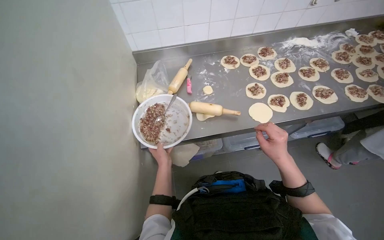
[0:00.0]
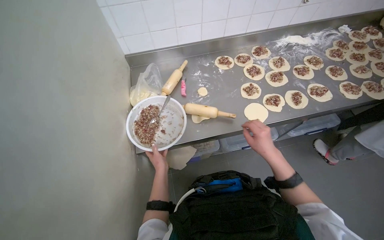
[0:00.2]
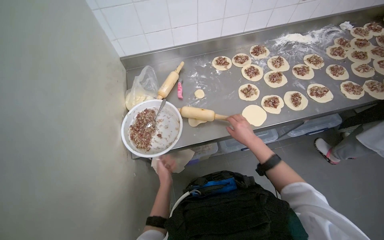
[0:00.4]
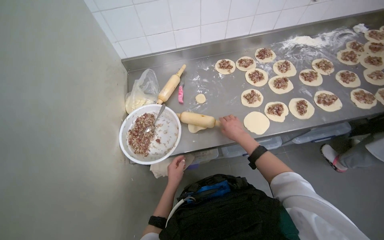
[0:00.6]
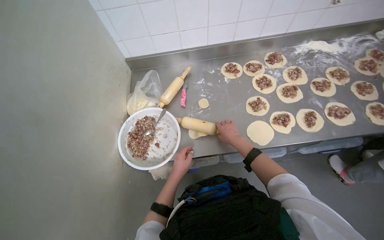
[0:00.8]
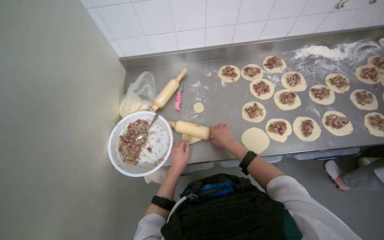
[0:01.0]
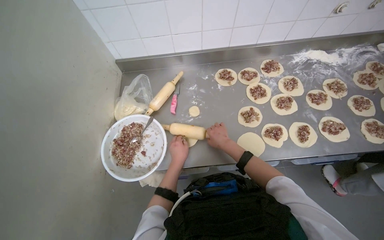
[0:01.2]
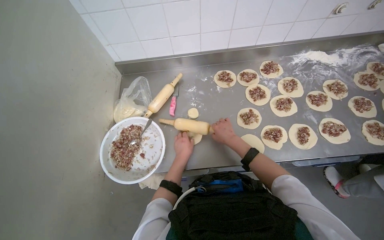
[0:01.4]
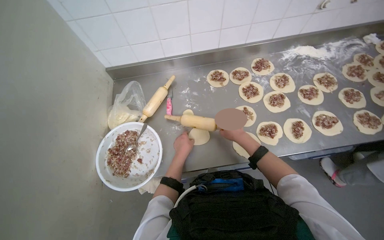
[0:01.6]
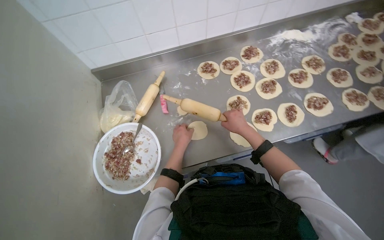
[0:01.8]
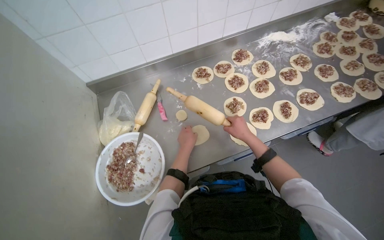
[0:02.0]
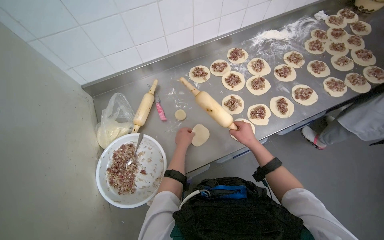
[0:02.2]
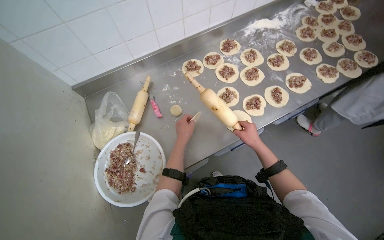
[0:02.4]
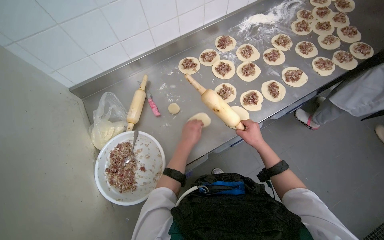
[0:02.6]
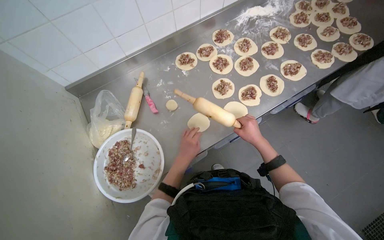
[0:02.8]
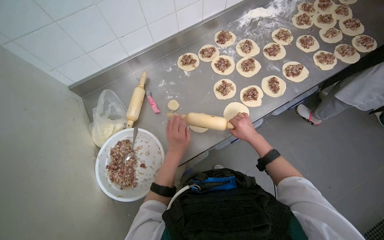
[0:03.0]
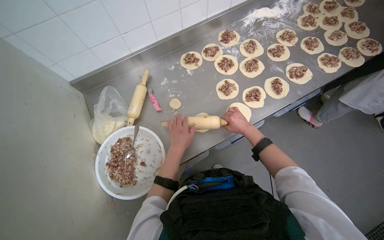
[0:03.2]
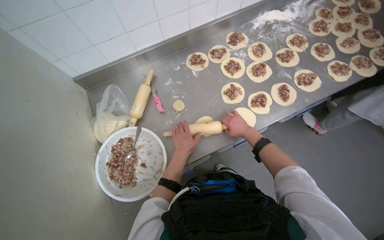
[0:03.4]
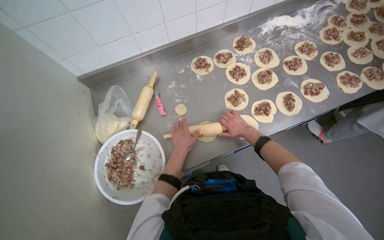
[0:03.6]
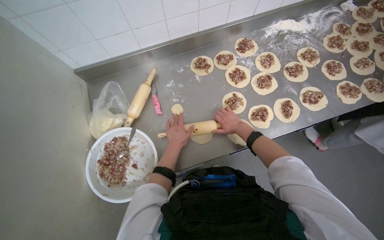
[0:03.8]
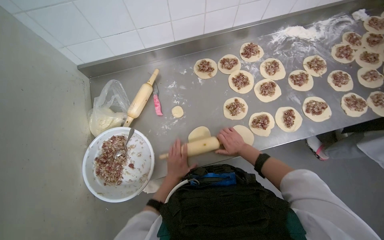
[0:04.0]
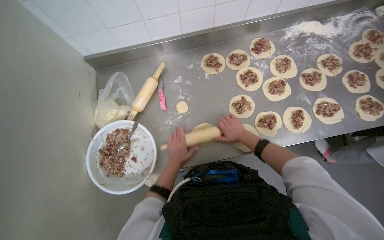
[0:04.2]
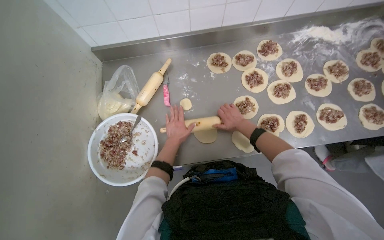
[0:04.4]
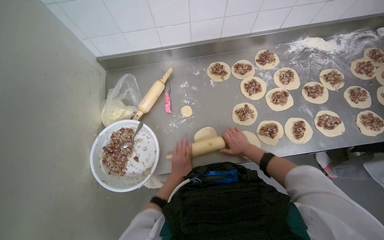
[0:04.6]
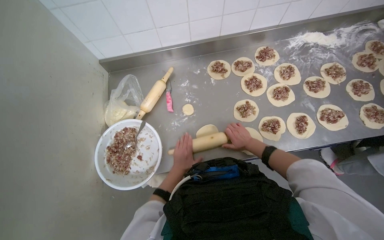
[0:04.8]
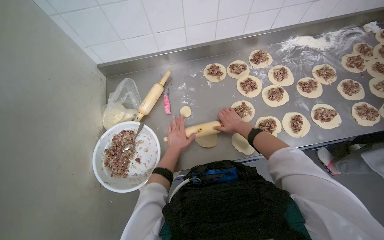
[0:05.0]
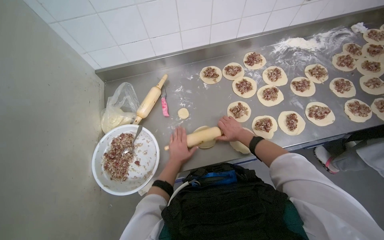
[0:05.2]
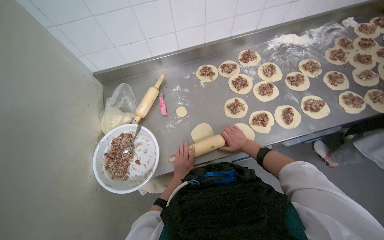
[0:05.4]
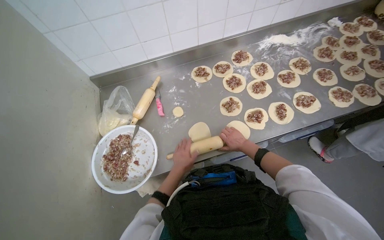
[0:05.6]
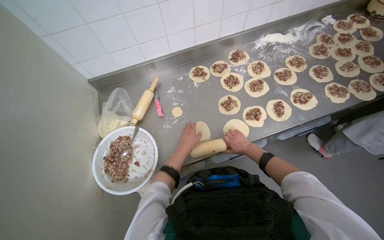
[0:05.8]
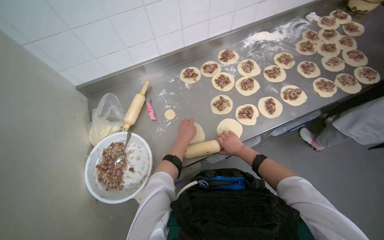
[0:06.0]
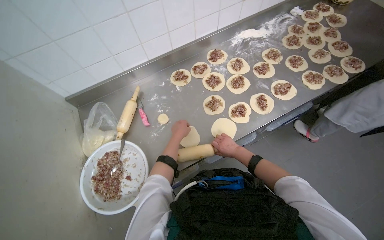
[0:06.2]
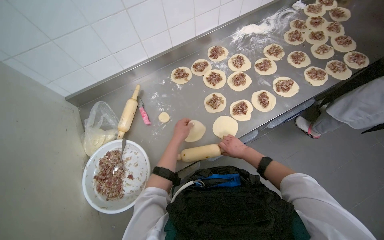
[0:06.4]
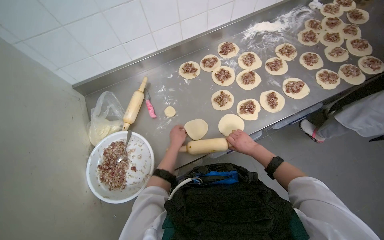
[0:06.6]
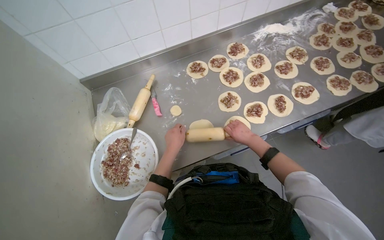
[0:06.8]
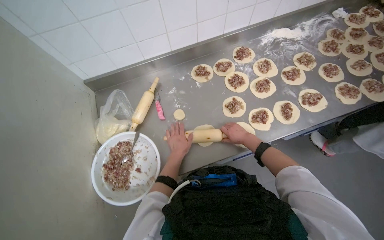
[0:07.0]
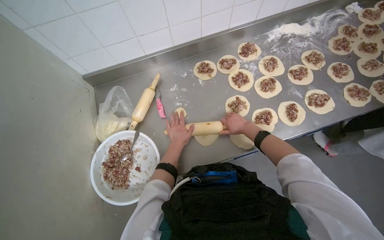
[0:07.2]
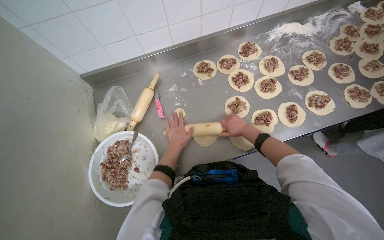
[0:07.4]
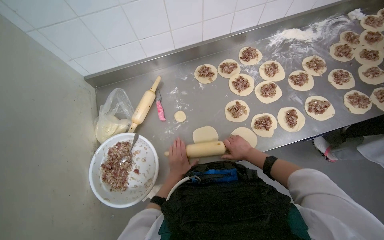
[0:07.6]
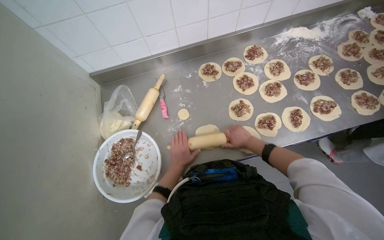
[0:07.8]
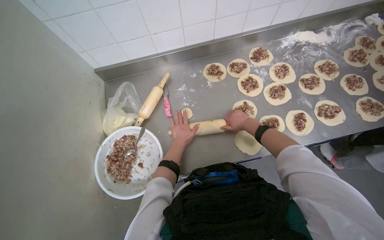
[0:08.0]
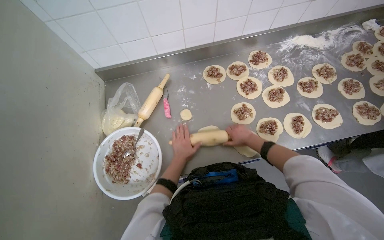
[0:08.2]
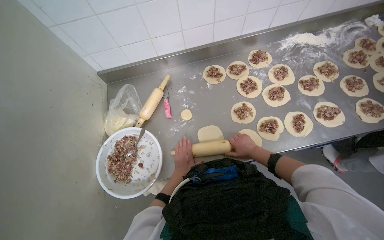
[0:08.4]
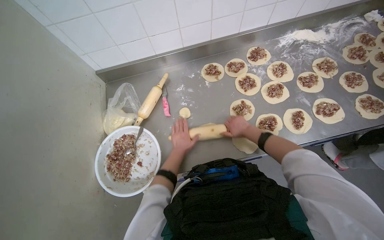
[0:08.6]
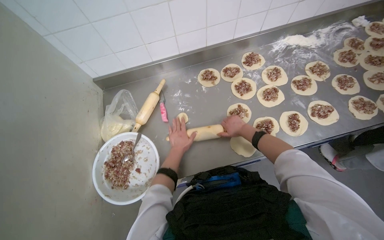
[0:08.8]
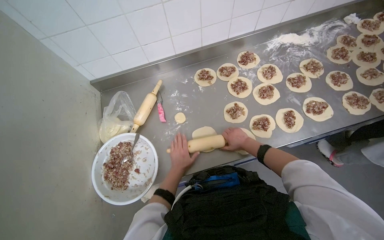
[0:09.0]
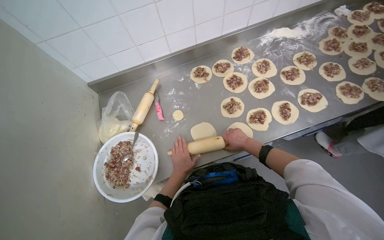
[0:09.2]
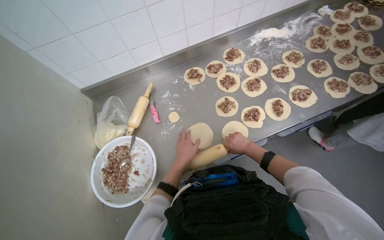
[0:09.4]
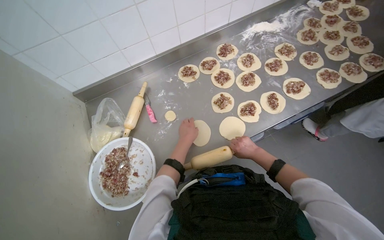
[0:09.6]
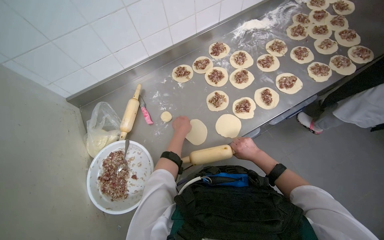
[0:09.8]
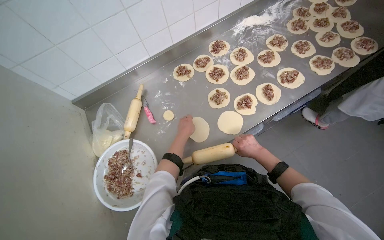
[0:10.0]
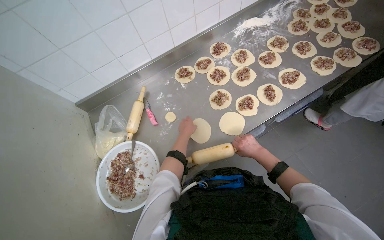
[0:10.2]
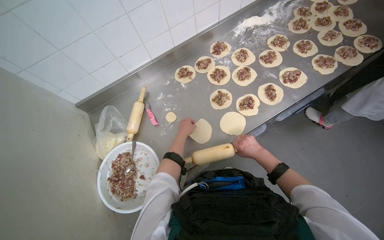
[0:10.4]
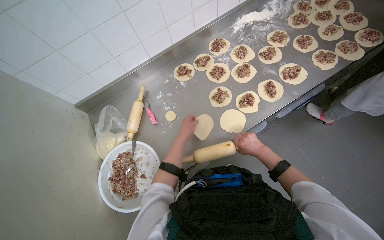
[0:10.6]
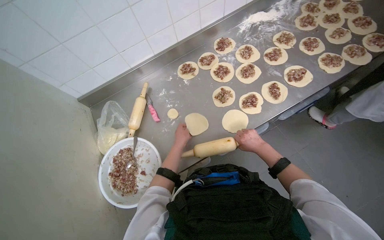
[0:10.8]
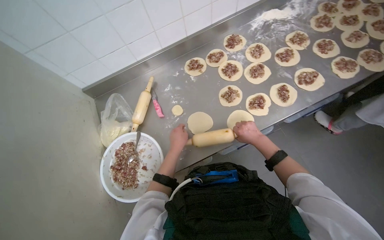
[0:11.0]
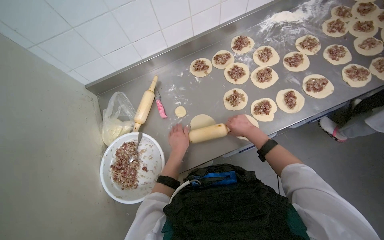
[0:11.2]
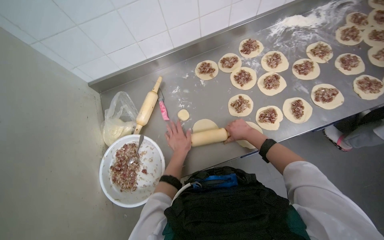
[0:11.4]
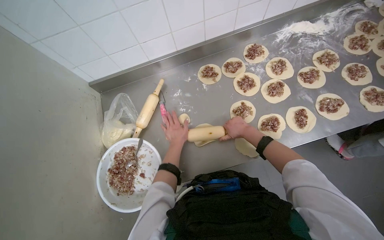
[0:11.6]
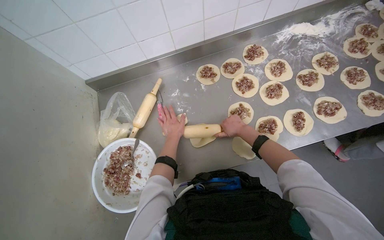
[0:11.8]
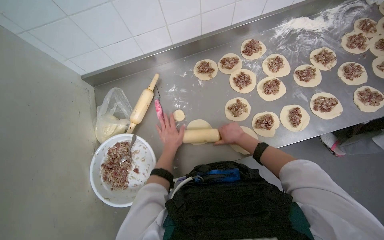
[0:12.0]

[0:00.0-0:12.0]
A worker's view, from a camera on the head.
Job: preparing food.
The whole recording: Rolling dough pieces with rolling pin. The worker uses a rolling pin to flatten small pieces of dough on the metal table.
0:00.0 to 0:01.6: The left hand heads to the right, covering approximately 20 cm, while the right hand moves farther from the camera, about 25 cm.
0:01.6 to 0:03.0: The left hand moves nearer to the camera, roughly 10 cm.
0:03.0 to 0:04.4: Both hands move farther from the camera, roughly 15 cm.
0:04.4 to 0:06.0: The left hand swings up and down the picture, approximately 15 cm each way, with 3 reversals; the right hand goes up and down the picture, roughly 10 cm each way, reversing 2 times.
0:06.0 to 0:07.6: The left hand heads down the picture, covering approximately 10 cm. The right hand reaches approximately 15 cm up the picture, then returns.
0:07.6 to 0:09.0: The right hand goes up and down the picture, some 10 cm each way, reversing 3 times.
0:09.0 to 0:10.4: The left hand travels up the picture by roughly 15 cm; the right hand moves nearer to the camera, some 10 cm.
0:10.4 to 0:12.0: The right hand moves up the picture, approximately 15 cm.

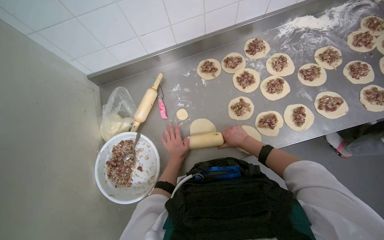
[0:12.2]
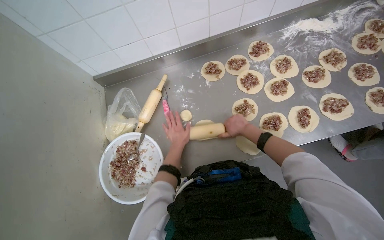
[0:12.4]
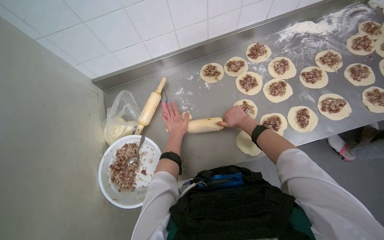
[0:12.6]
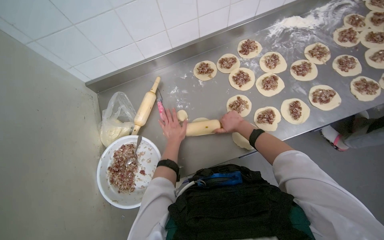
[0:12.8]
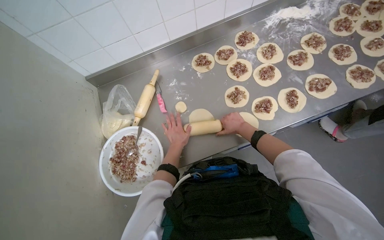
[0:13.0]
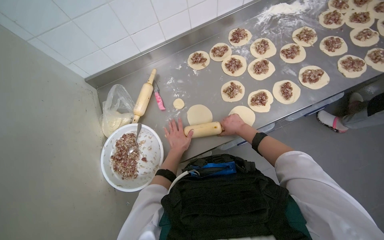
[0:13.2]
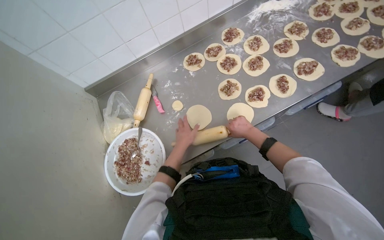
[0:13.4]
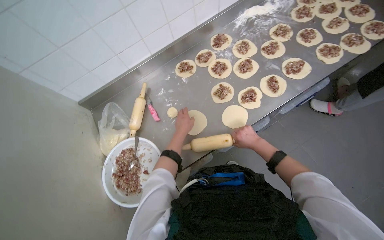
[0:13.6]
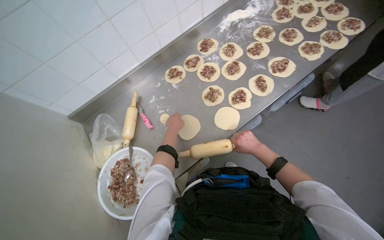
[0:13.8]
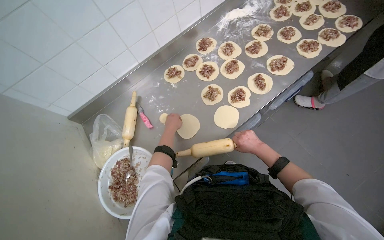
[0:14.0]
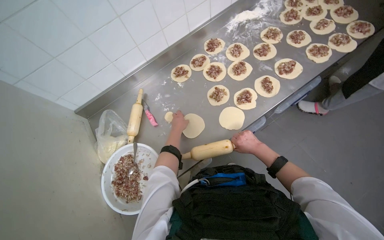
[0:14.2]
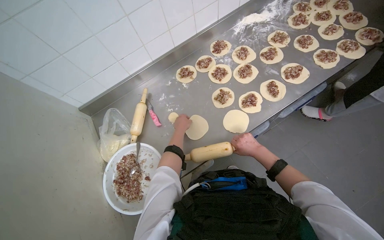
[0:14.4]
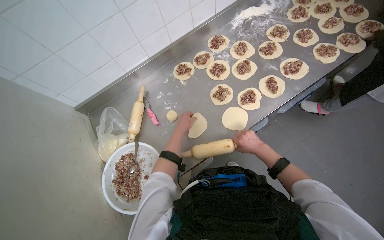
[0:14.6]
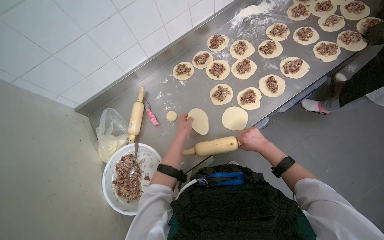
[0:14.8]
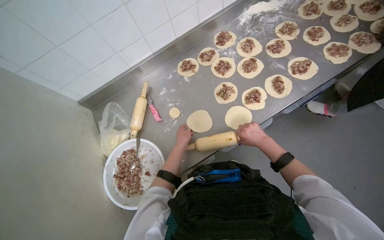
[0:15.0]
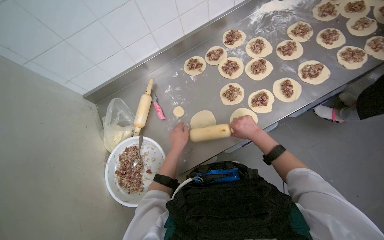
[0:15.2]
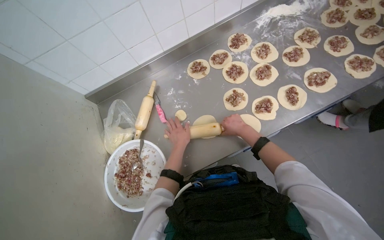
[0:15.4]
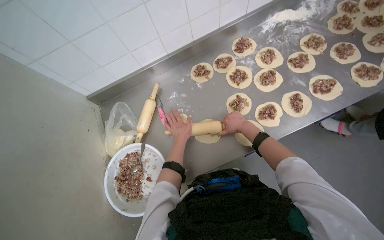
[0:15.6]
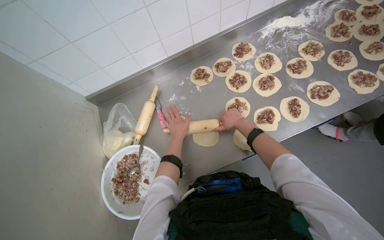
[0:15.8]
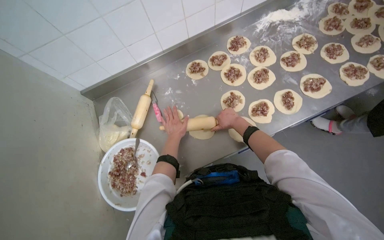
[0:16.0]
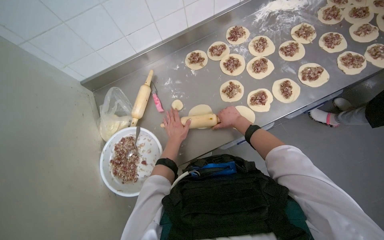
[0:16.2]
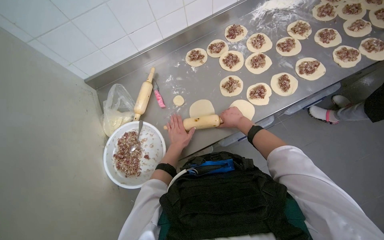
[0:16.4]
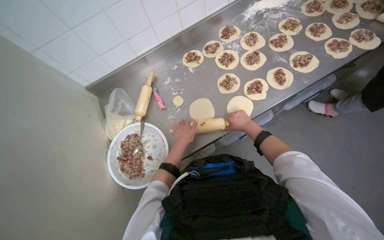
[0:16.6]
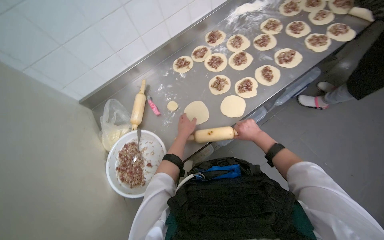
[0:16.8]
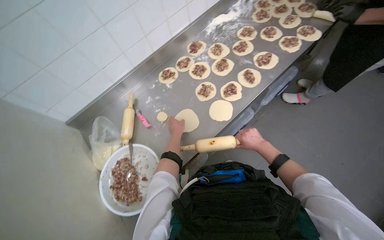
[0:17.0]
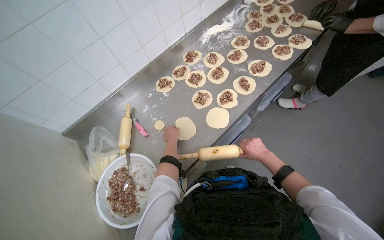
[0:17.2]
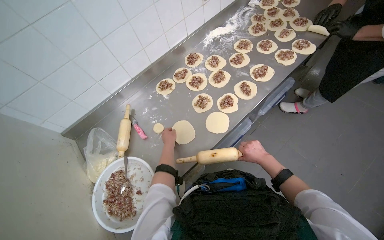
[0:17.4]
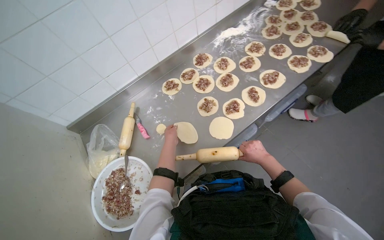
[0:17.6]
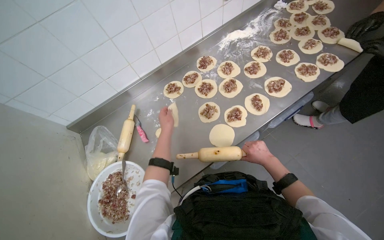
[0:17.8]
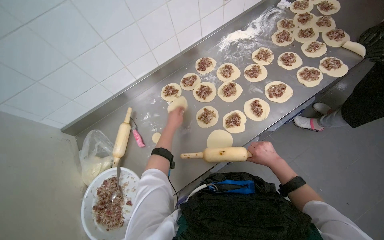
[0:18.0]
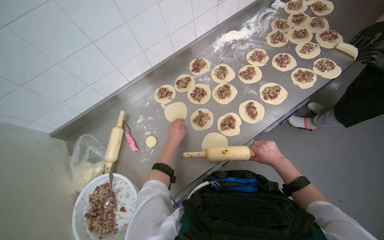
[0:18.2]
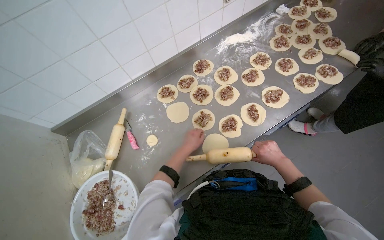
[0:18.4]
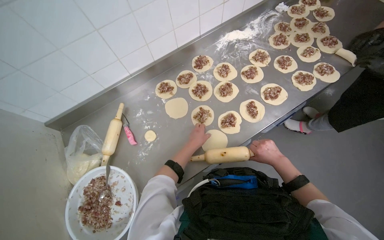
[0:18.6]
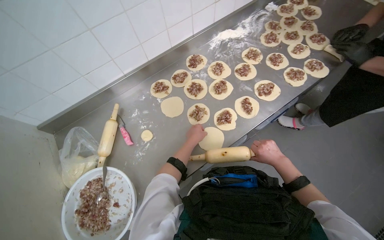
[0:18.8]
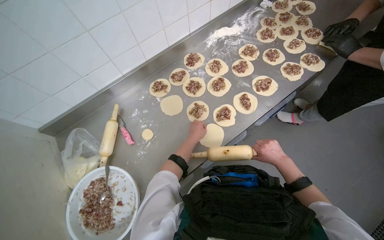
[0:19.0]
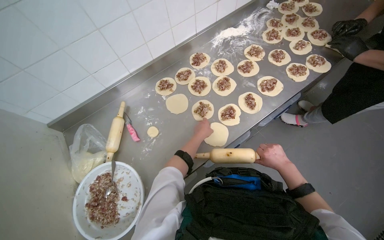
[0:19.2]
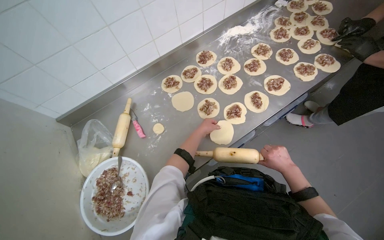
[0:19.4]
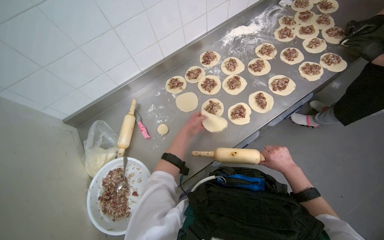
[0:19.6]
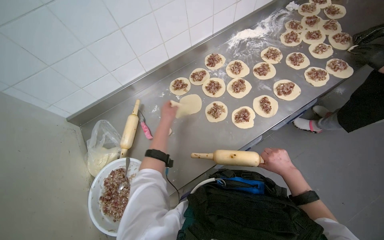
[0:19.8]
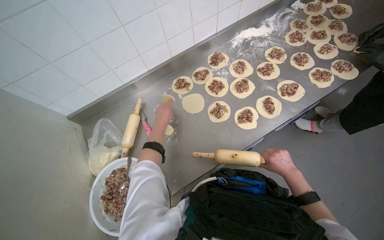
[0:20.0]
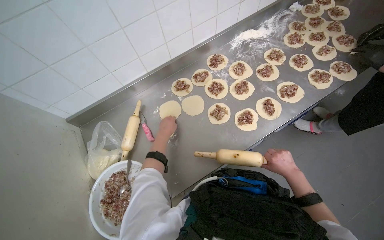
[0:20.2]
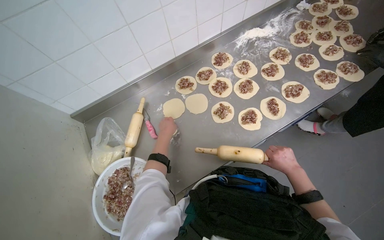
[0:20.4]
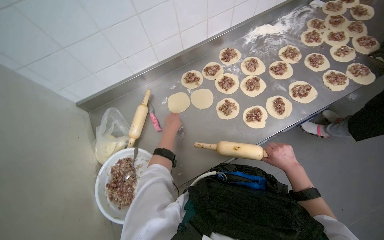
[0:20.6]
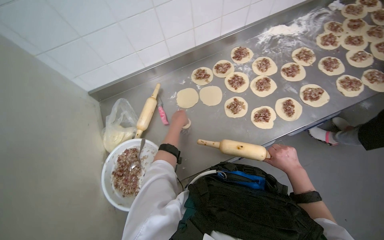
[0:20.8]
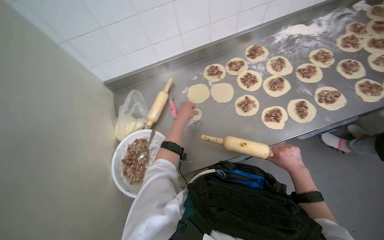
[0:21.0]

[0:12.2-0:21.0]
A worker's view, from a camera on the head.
Job: preparing food.
The whole recording: Rolling dough pieces with rolling pin. The worker uses a rolling pin to flatten small pieces of dough on the metal table.
0:12.2 to 0:13.6: The left hand goes up and down the picture, about 10 cm each way, reversing 2 times.
0:13.6 to 0:15.2: The hands stay close to where they were, moving slightly.
0:16.6 to 0:18.0: The left hand shifts some 25 cm up the picture. The right hand moves to the right, about 15 cm.
0:19.6 to 0:21.0: The left hand shifts about 15 cm nearer to the camera.
